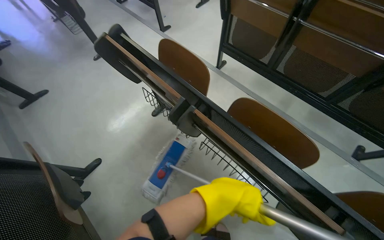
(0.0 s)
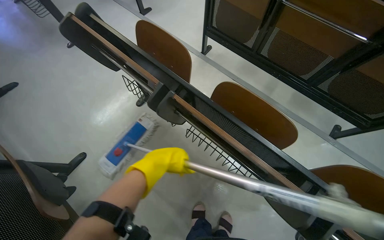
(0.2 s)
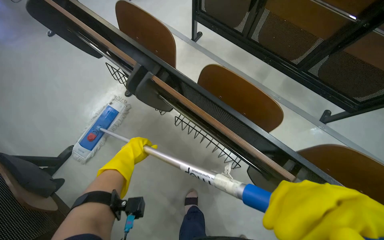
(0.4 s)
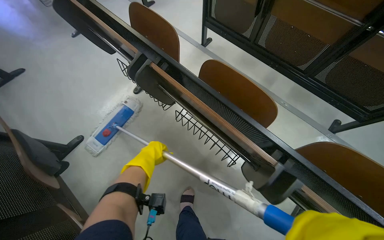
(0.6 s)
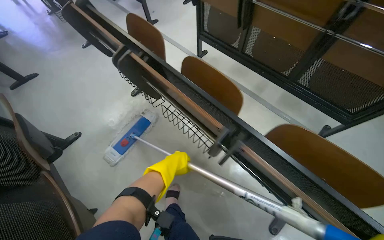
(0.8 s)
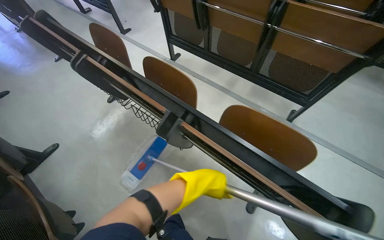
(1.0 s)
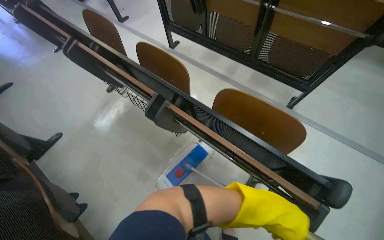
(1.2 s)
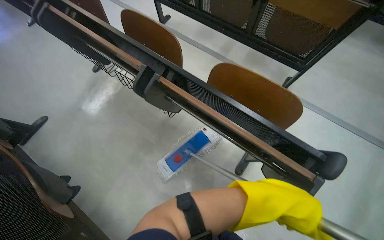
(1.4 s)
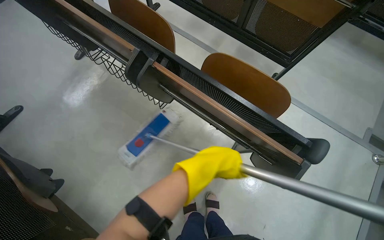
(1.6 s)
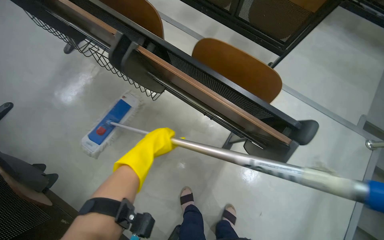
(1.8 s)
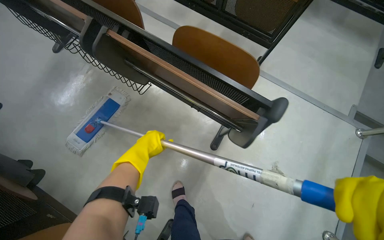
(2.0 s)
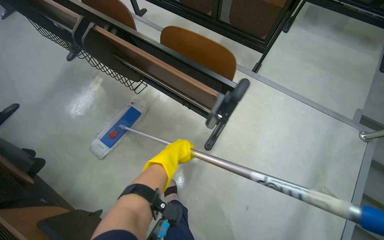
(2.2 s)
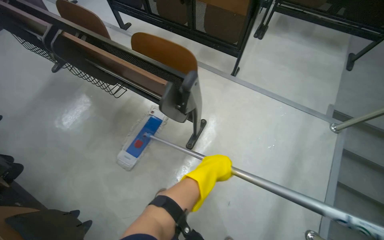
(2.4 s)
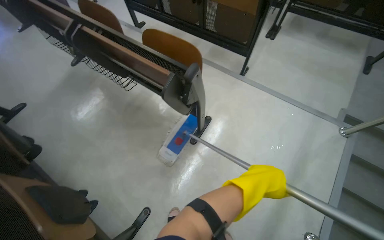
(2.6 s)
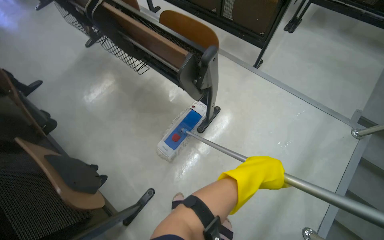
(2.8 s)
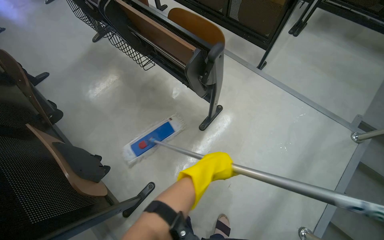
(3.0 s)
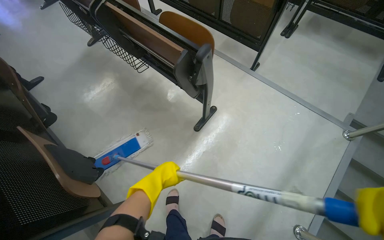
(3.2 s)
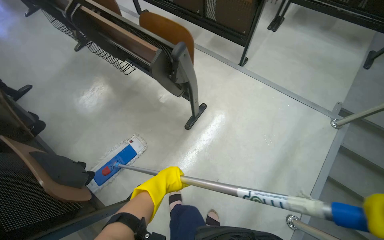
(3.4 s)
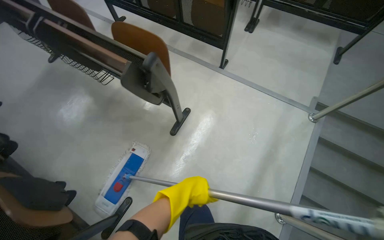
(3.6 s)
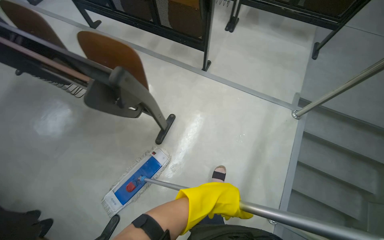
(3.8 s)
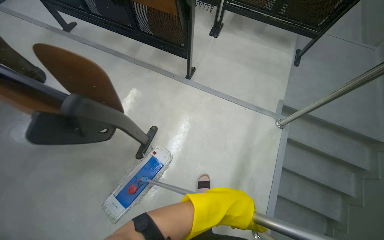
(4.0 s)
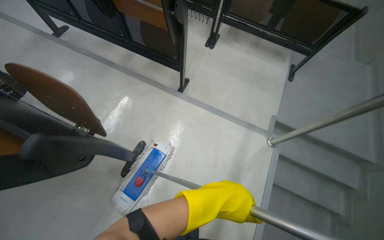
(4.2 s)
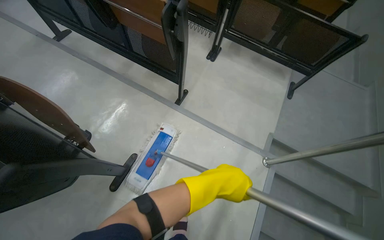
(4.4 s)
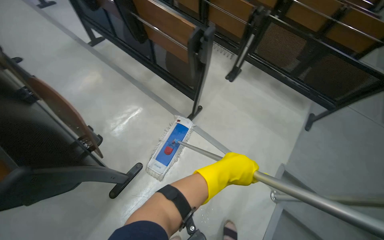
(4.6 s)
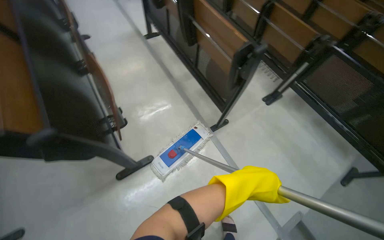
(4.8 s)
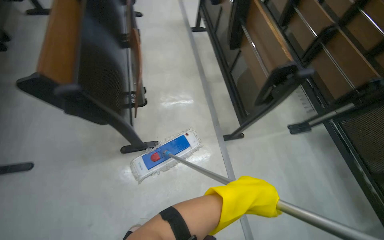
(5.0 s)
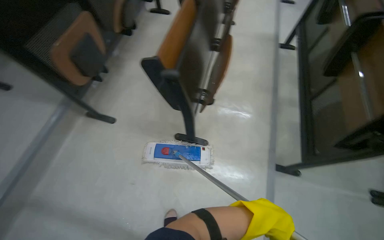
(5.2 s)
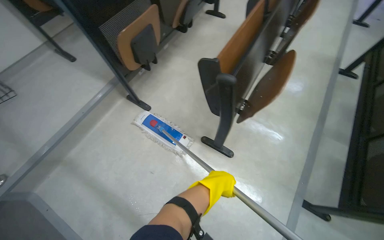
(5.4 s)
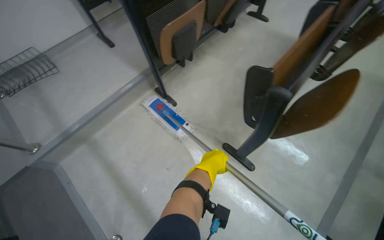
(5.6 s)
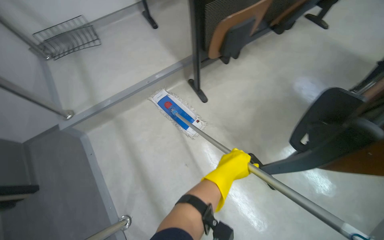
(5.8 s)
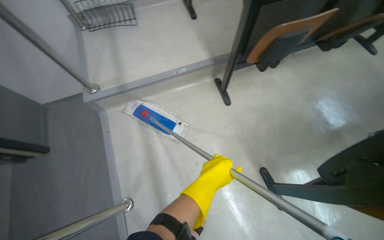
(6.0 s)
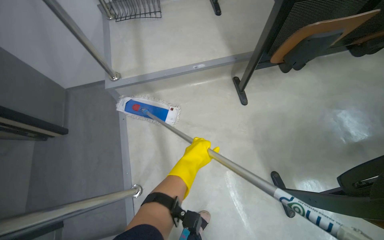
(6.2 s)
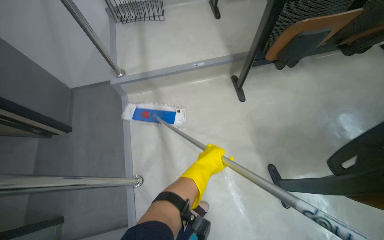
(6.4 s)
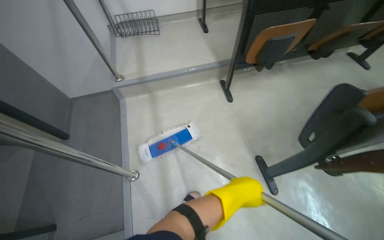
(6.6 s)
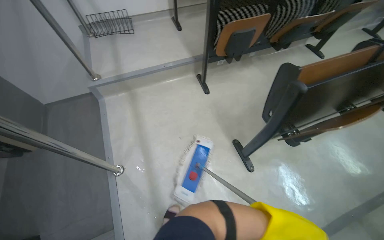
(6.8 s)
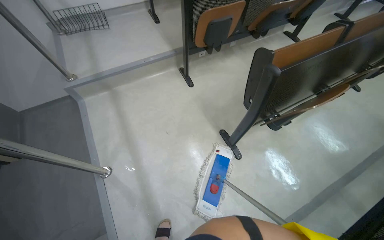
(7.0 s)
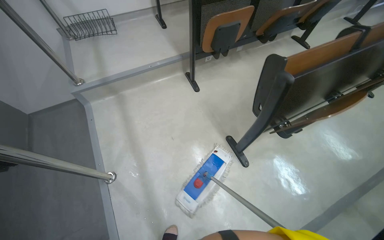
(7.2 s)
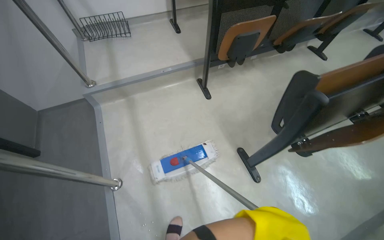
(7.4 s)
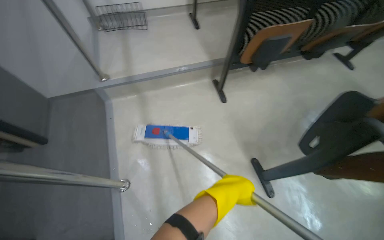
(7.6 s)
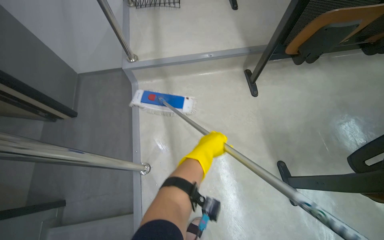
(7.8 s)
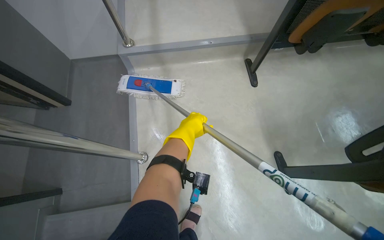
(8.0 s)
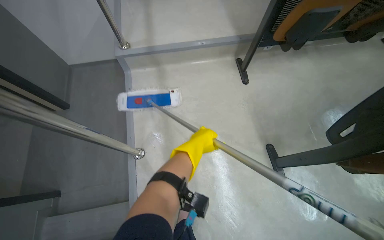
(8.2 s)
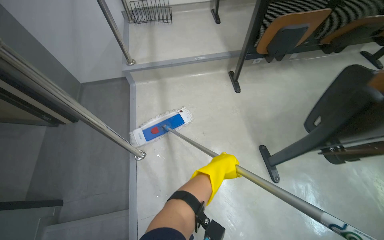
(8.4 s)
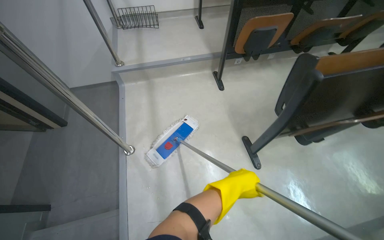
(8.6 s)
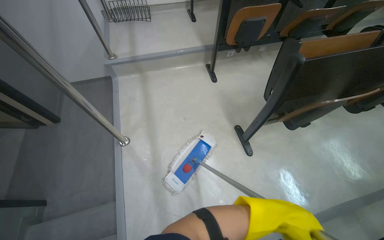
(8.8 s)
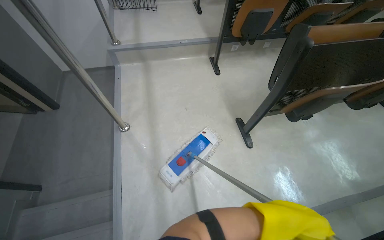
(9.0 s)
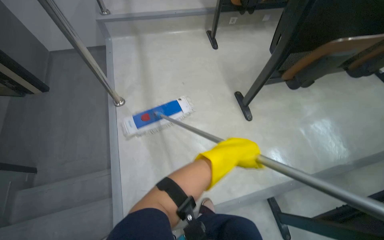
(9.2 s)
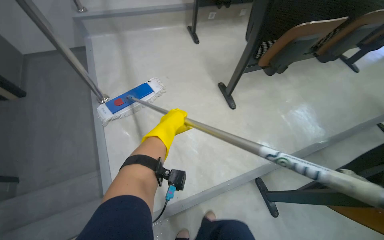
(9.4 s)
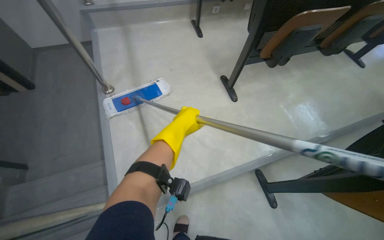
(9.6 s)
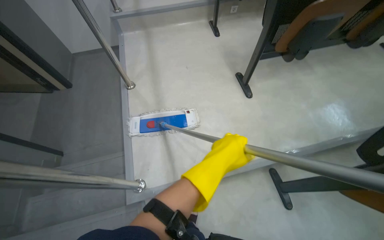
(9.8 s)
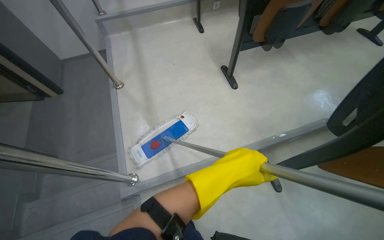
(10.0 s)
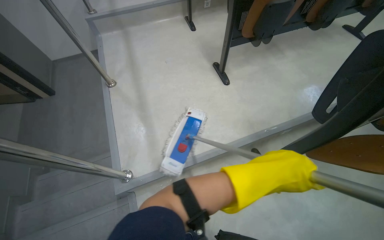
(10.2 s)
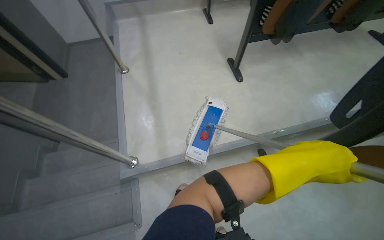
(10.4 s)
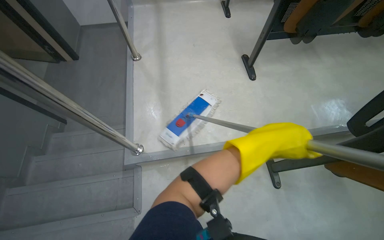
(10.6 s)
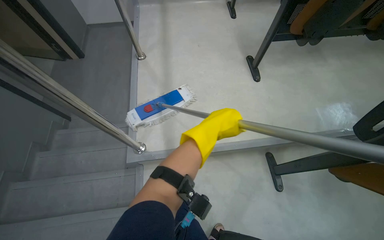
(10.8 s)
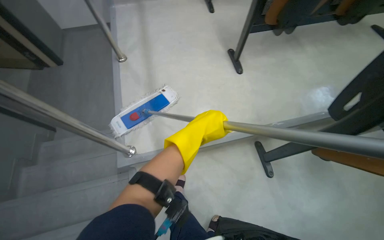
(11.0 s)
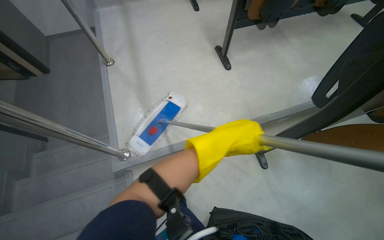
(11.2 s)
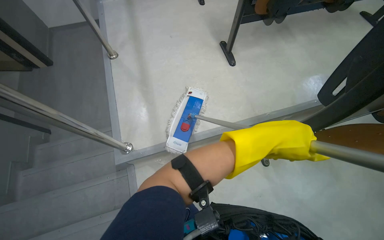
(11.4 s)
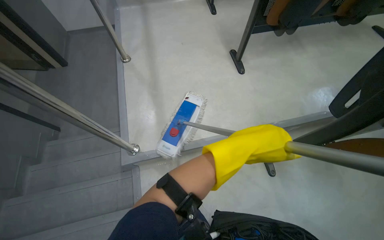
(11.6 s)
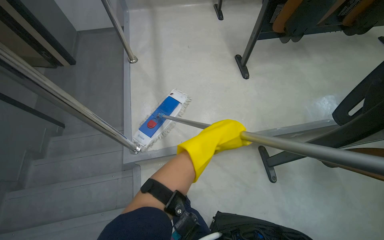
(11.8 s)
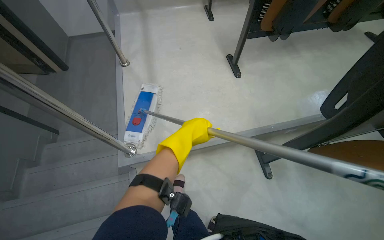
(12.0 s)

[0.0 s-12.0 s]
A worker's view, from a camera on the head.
Job: mopping floor.
The whole recording: Mopping lecture hall floor. The worker mops the floor of the lecture hall, moving between rows of seats and cleaning the mop head.
0.0 to 1.6 s: The wearer moves some 60 cm.
1.6 to 3.0 s: The wearer moves roughly 50 cm.
3.0 to 4.4 s: The camera is carried some 60 cm.
4.4 to 6.0 s: The head turns to the left by approximately 135 degrees.
7.6 to 9.0 s: The camera travels some 40 cm.
9.0 to 10.4 s: The head travels approximately 50 cm.

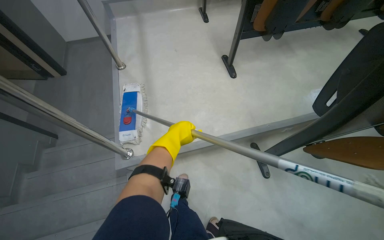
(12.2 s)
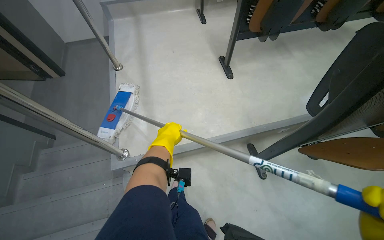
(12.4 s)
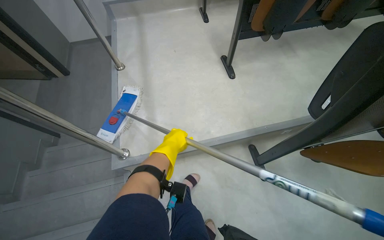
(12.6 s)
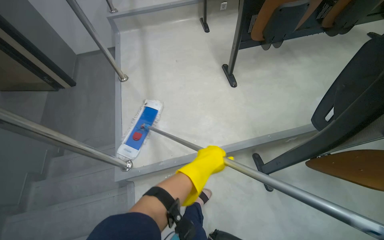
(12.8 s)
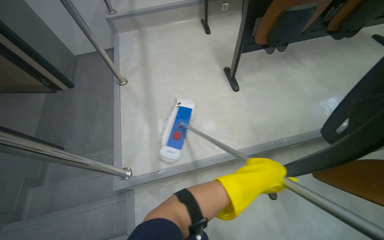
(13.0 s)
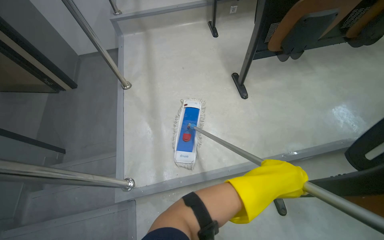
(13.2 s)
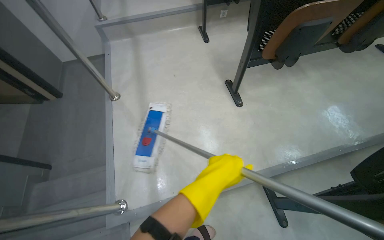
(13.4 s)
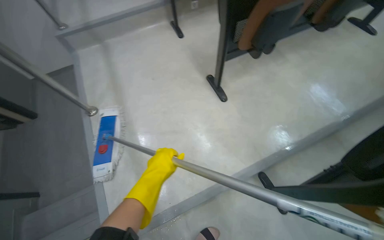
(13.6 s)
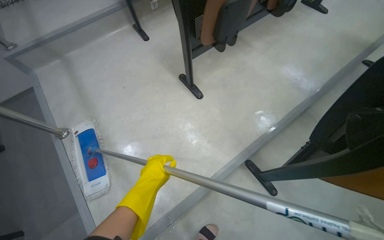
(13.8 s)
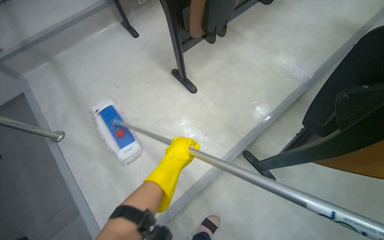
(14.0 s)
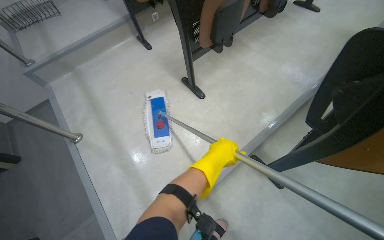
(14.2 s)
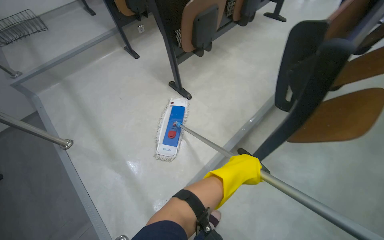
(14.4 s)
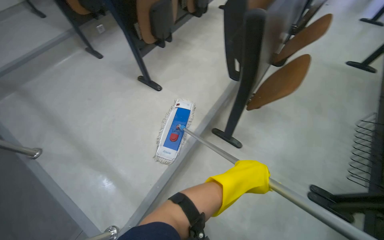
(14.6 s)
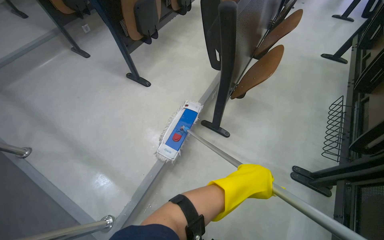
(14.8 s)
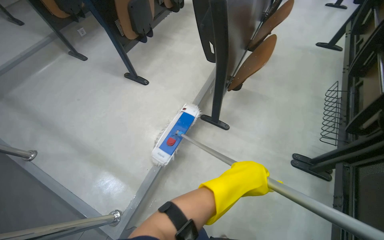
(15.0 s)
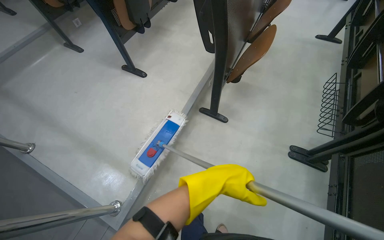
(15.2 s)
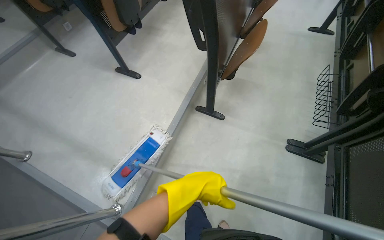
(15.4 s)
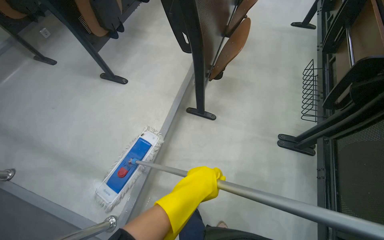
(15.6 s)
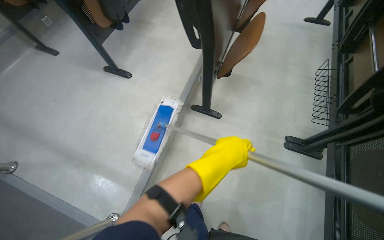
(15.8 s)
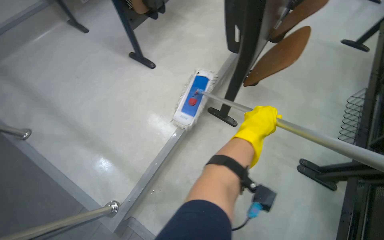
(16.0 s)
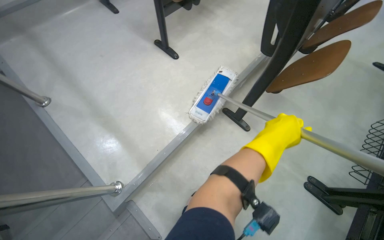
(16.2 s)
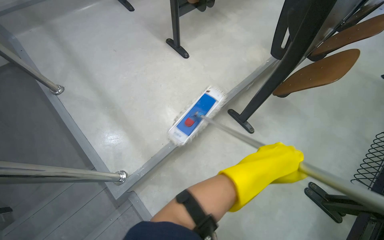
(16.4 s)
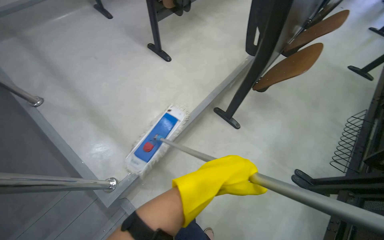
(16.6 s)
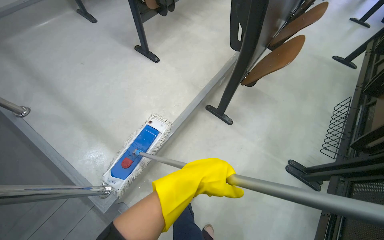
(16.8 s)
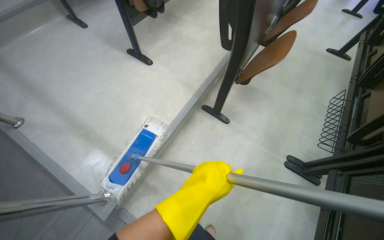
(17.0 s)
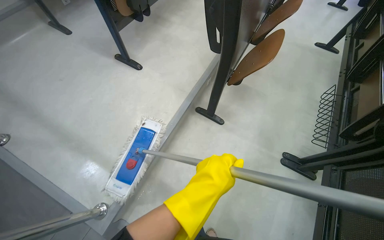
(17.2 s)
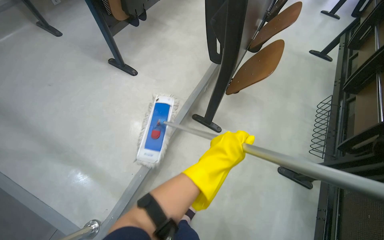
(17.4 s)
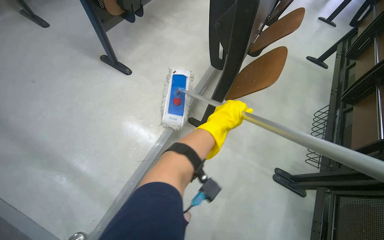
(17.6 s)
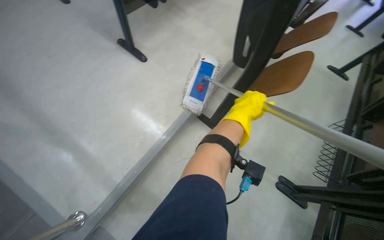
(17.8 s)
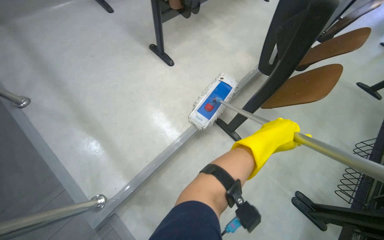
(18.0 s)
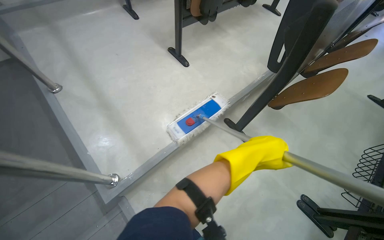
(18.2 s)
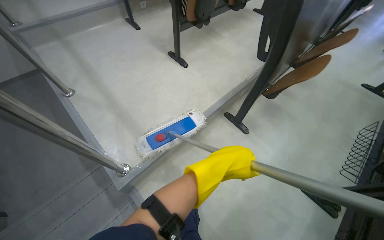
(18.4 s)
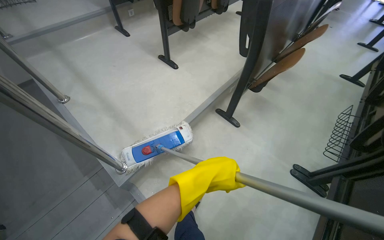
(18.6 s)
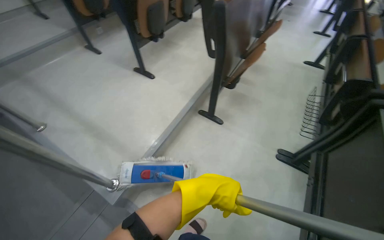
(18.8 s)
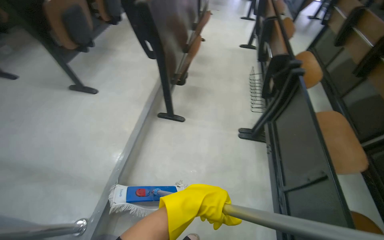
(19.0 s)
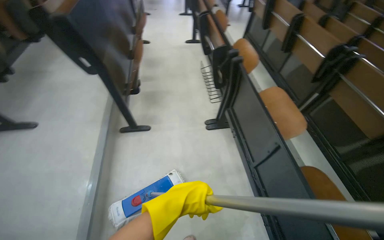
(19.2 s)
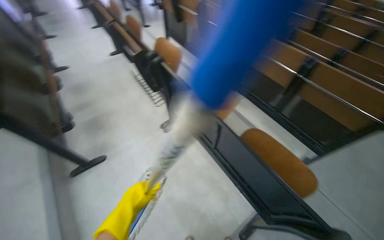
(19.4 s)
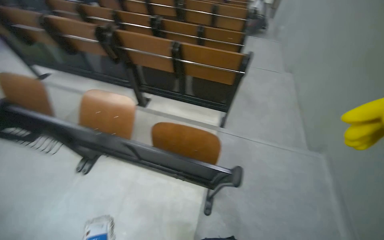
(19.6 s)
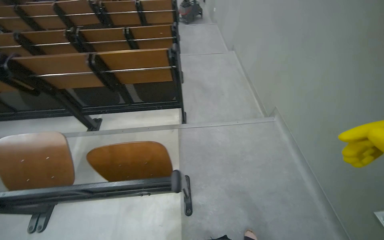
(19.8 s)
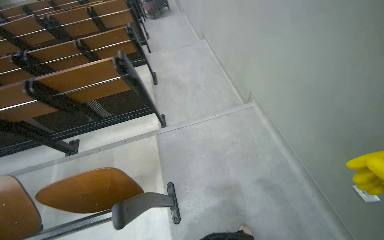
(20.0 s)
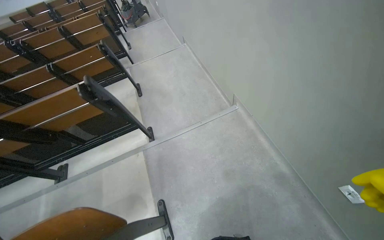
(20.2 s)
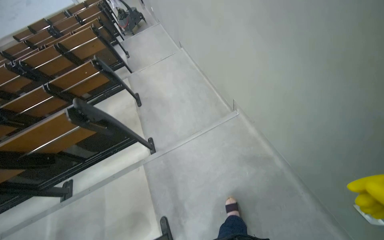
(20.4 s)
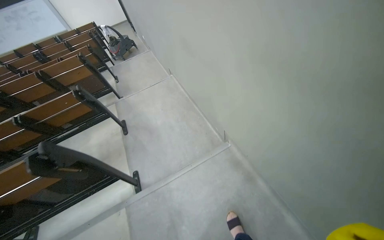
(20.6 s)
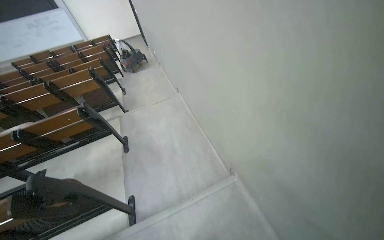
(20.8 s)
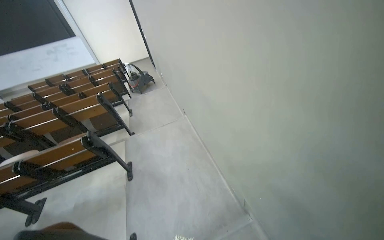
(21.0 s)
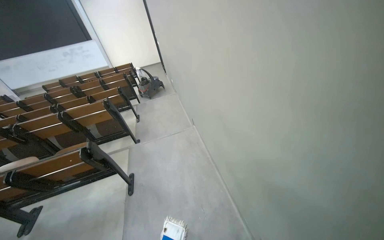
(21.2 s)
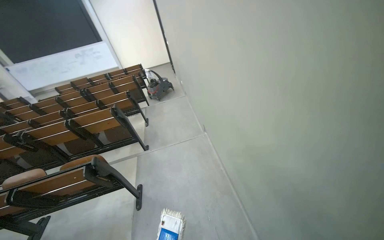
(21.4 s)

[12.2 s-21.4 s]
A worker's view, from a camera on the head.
Job: mopping floor.
The whole recording: Mopping lecture hall floor. The worker mops the floor of the lecture hall, moving between rows of seats and cleaning the mop head.
13.8 to 15.2 s: The camera is carried some 50 cm. The head turns to the right by some 25 degrees.
15.2 to 16.8 s: The left hand goes some 10 cm to the left.
18.4 to 19.8 s: The camera is carried roughly 60 cm. The head turns to the right by approximately 135 degrees.
